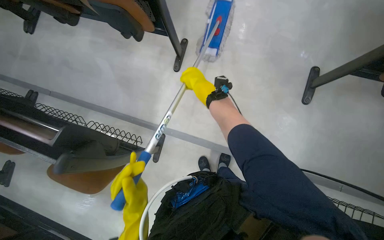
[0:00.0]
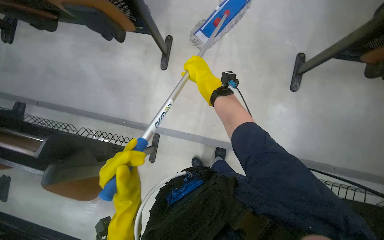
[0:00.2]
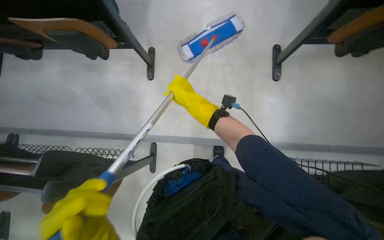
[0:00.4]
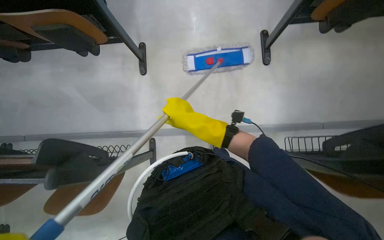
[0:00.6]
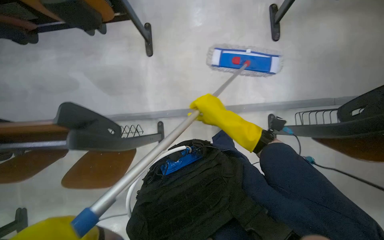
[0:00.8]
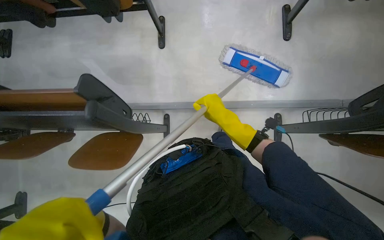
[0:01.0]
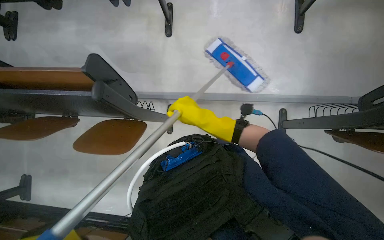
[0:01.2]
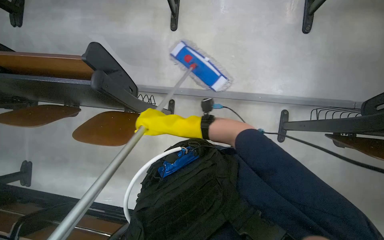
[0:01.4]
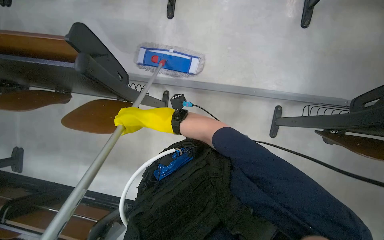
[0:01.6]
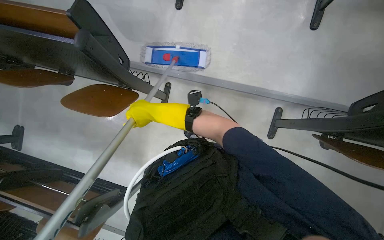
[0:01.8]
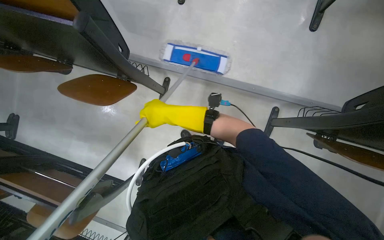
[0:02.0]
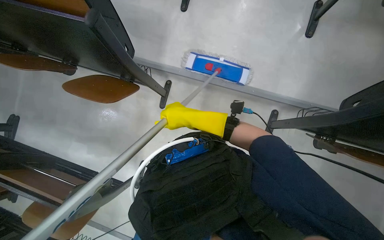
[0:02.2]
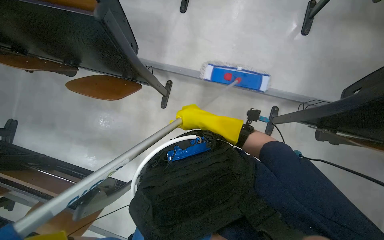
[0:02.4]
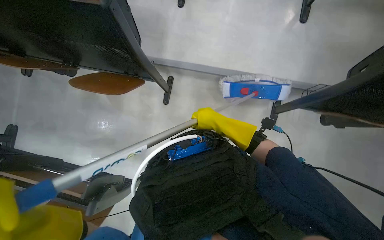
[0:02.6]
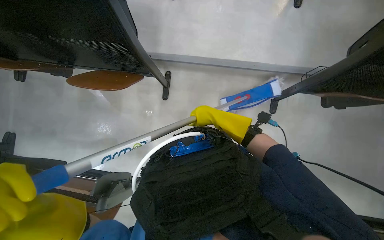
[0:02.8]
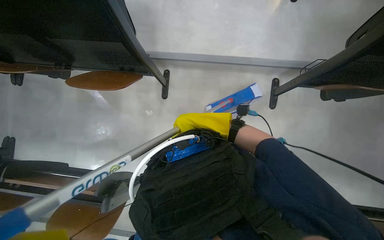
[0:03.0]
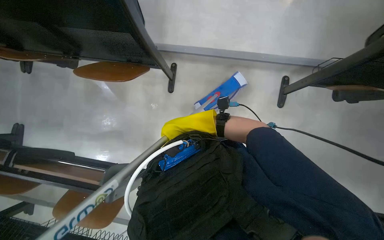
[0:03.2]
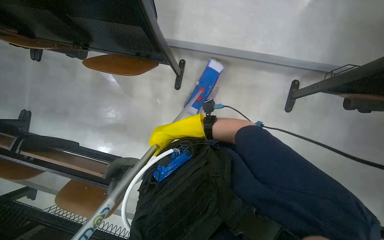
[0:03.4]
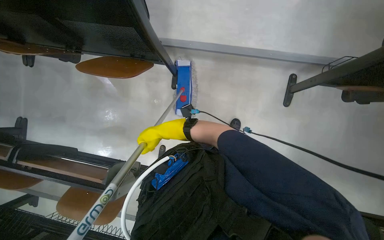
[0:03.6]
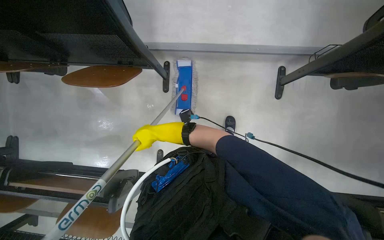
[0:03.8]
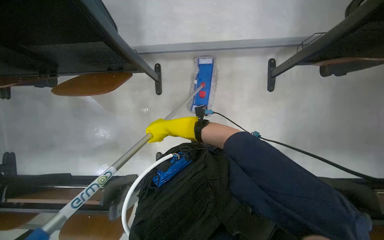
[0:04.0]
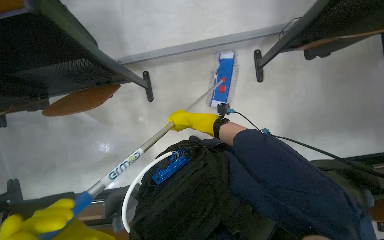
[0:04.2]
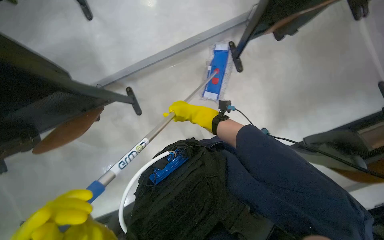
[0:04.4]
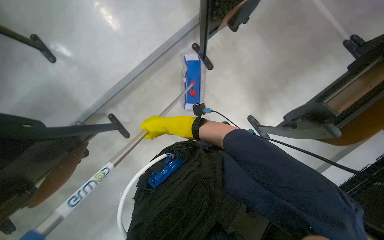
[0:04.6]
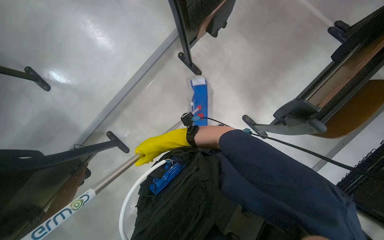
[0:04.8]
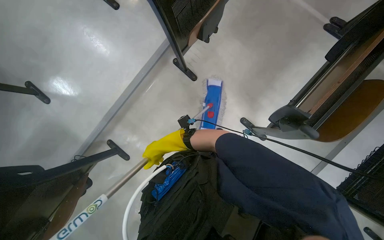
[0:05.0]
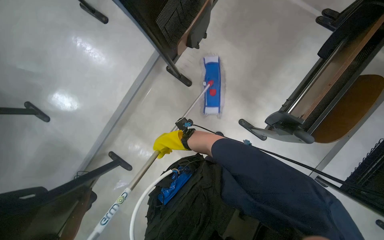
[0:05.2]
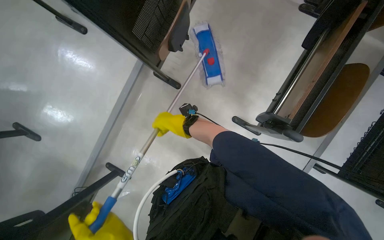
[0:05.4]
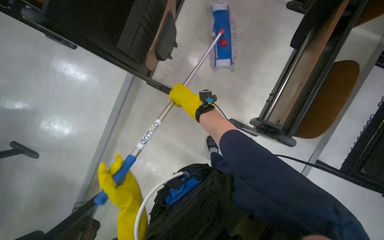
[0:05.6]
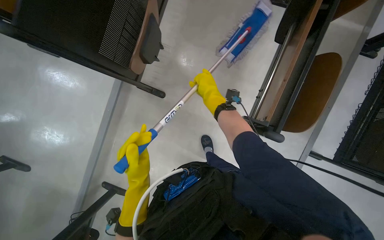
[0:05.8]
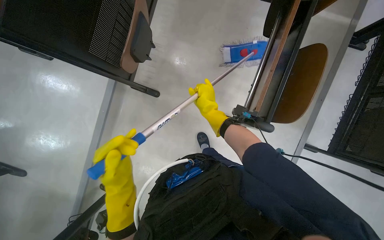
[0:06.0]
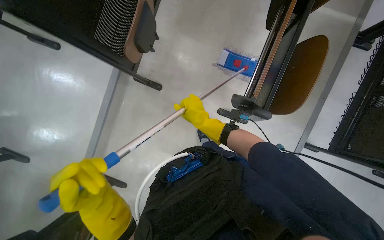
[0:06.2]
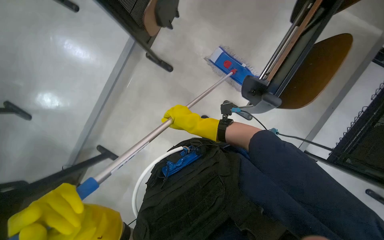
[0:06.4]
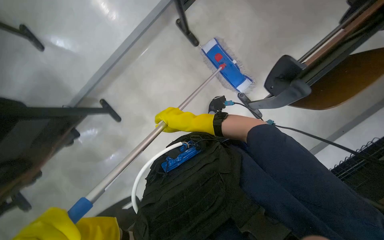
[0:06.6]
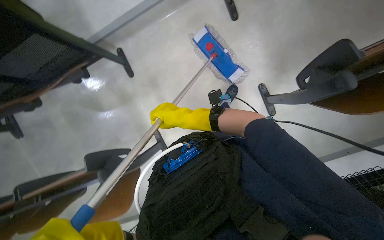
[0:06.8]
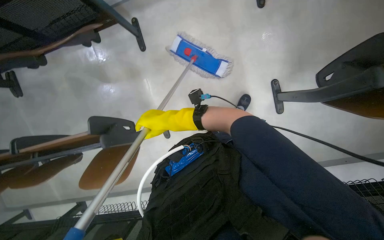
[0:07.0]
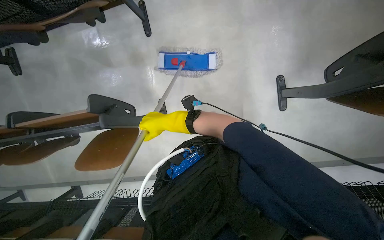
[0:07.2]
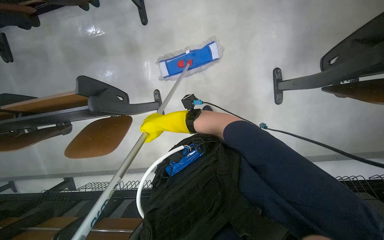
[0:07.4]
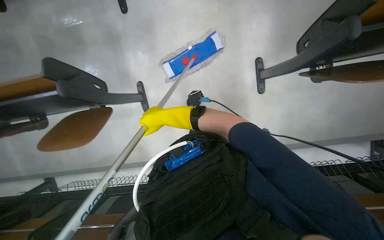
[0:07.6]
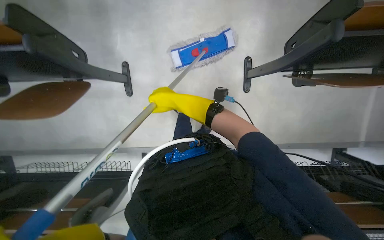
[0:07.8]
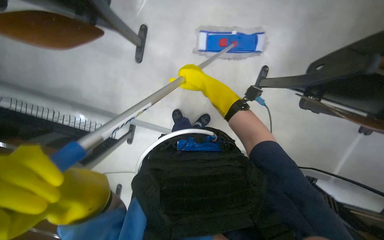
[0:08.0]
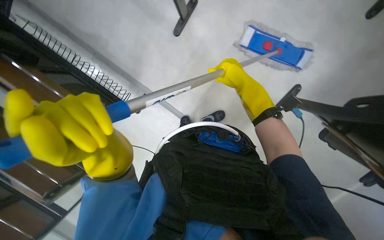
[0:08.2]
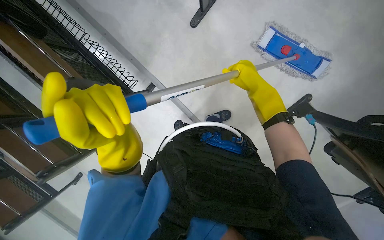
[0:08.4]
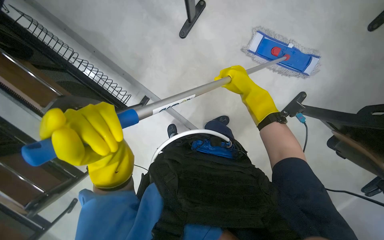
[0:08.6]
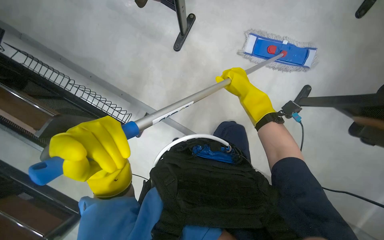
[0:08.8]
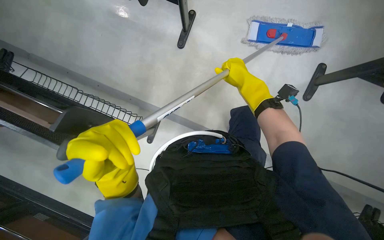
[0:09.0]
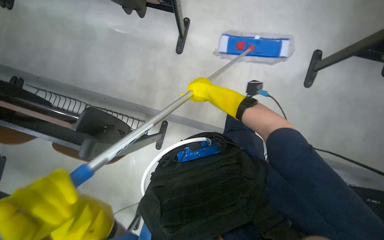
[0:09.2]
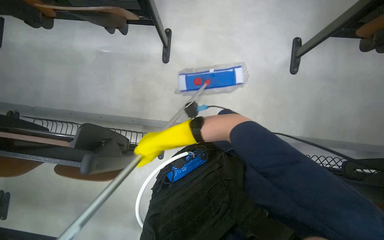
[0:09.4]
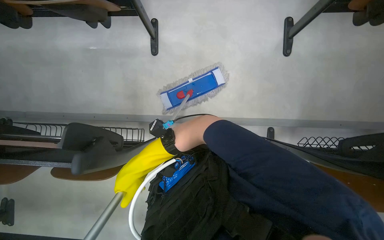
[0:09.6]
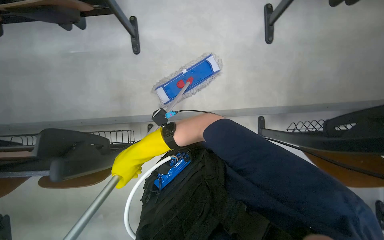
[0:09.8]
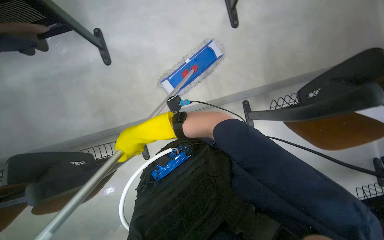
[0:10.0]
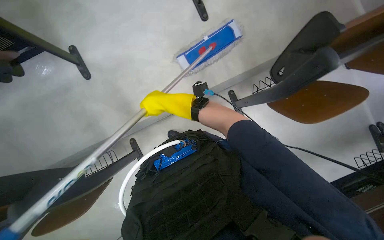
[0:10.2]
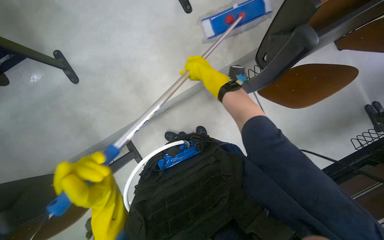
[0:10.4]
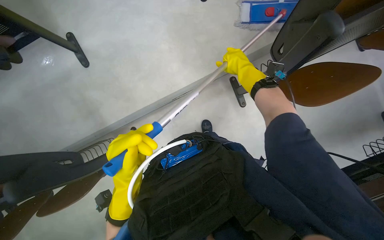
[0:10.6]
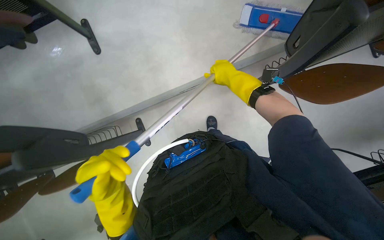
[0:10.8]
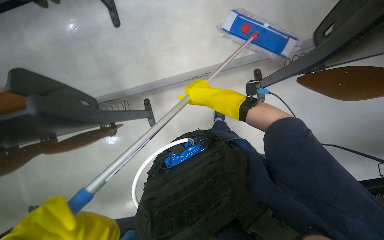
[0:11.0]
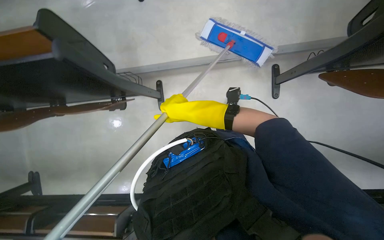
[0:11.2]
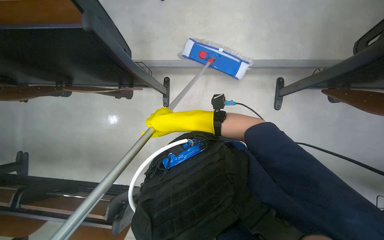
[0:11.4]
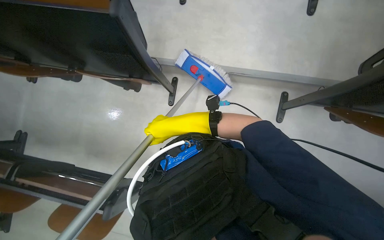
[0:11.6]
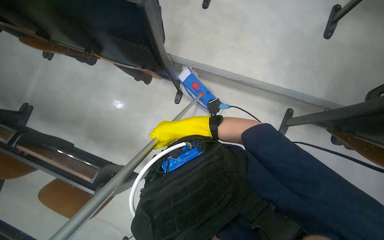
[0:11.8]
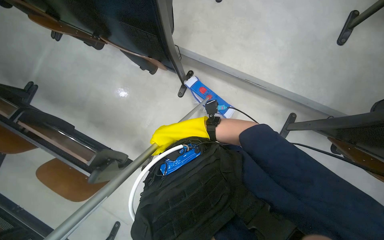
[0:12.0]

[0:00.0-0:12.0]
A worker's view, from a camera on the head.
Job: mopping floor.
The whole recording: Mopping floor with flat mop. The worker mops the floor with a flat mop.
0:00.0 to 0:01.6: The right hand moves down the picture, some 40 cm.
0:01.6 to 0:03.0: The right hand is displaced to the right by some 15 cm.
0:03.0 to 0:04.4: The scene rotates counterclockwise by about 30 degrees.
0:04.4 to 0:06.0: The scene rotates counterclockwise by approximately 45 degrees.
0:07.6 to 0:09.0: The wearer moves about 50 cm. The scene turns some 30 degrees clockwise in the picture.

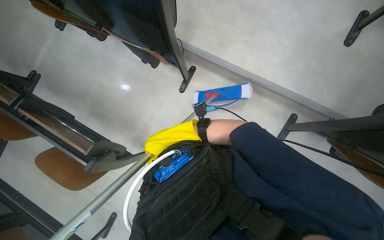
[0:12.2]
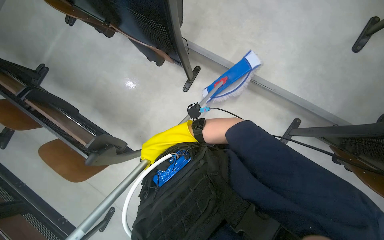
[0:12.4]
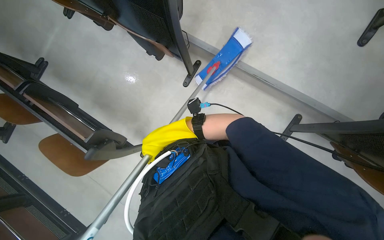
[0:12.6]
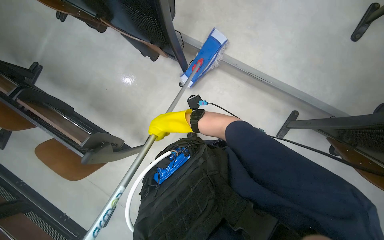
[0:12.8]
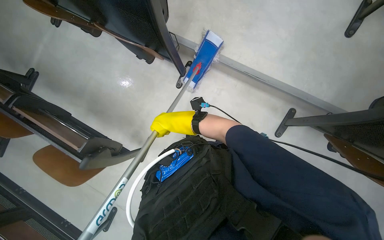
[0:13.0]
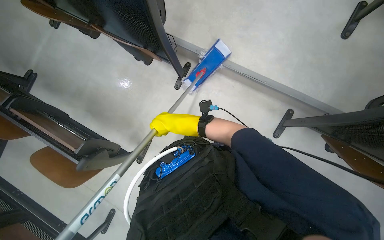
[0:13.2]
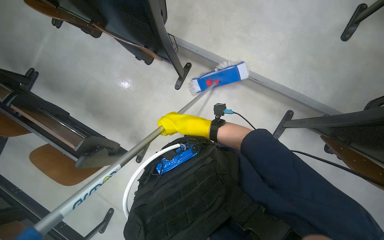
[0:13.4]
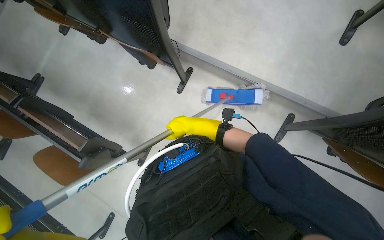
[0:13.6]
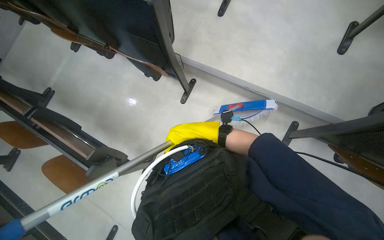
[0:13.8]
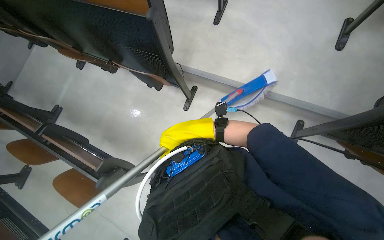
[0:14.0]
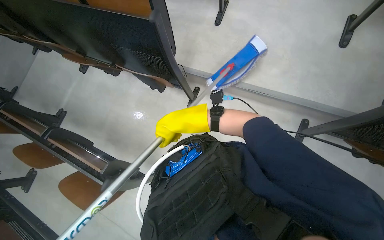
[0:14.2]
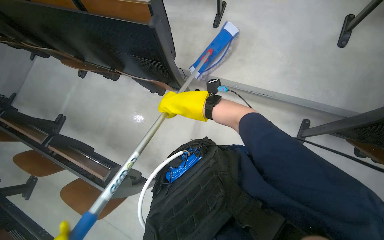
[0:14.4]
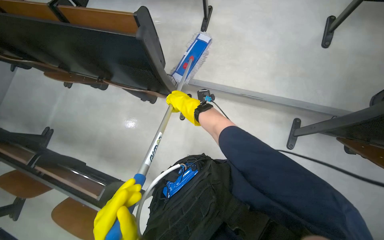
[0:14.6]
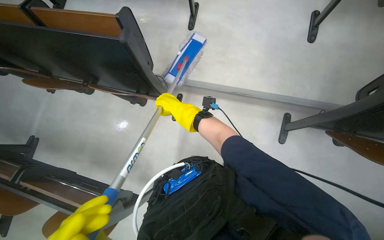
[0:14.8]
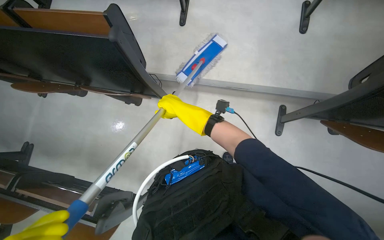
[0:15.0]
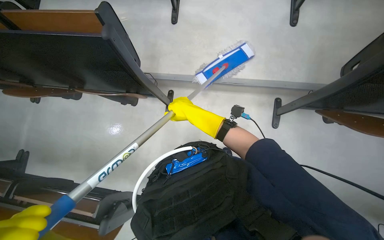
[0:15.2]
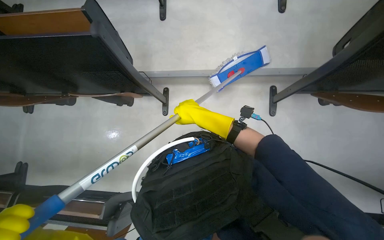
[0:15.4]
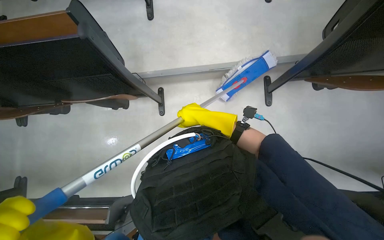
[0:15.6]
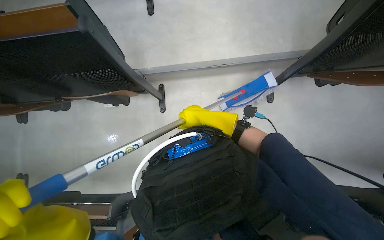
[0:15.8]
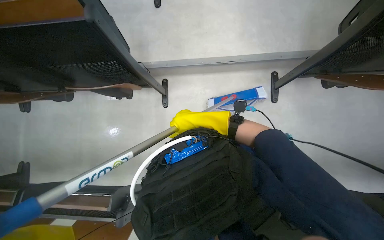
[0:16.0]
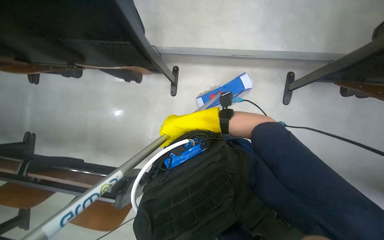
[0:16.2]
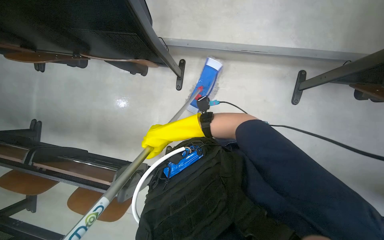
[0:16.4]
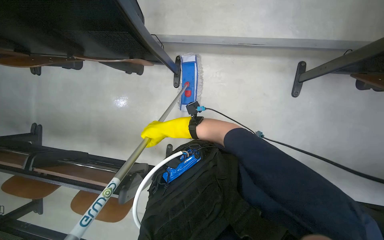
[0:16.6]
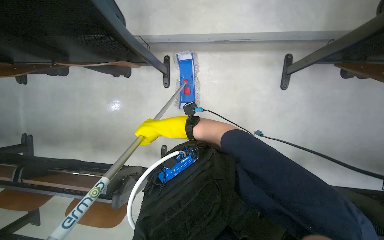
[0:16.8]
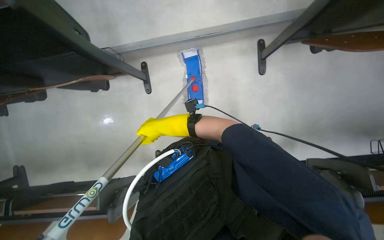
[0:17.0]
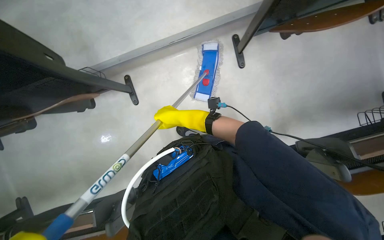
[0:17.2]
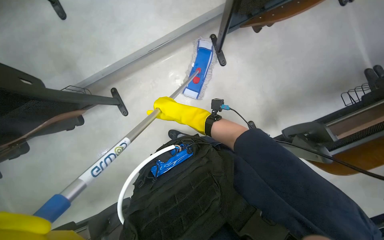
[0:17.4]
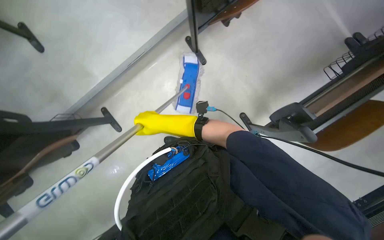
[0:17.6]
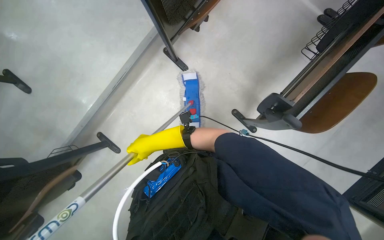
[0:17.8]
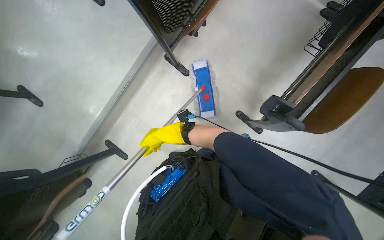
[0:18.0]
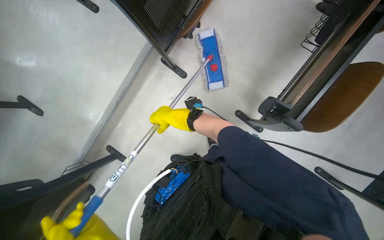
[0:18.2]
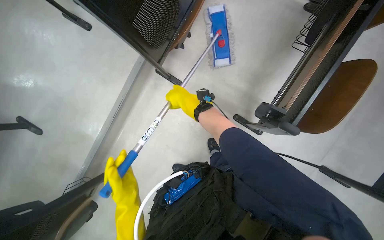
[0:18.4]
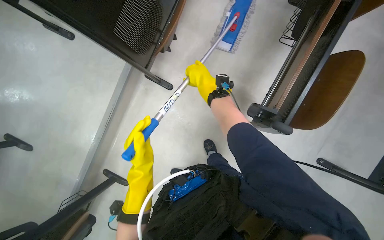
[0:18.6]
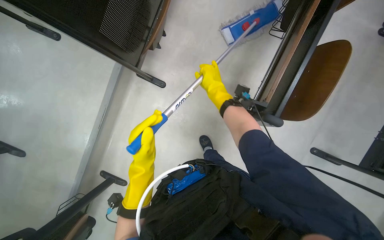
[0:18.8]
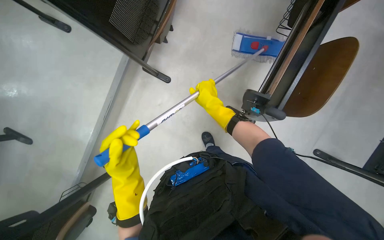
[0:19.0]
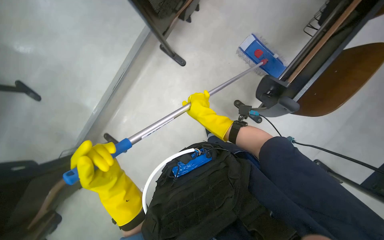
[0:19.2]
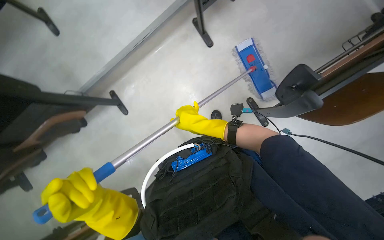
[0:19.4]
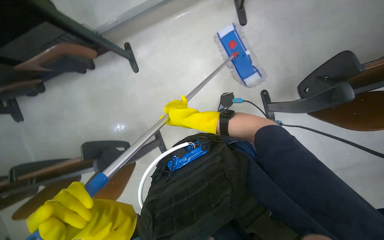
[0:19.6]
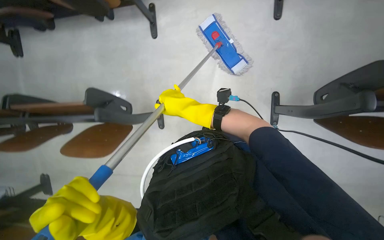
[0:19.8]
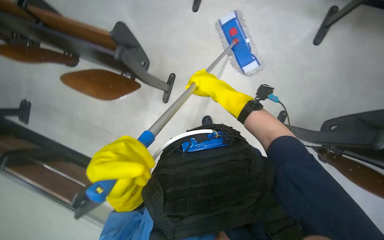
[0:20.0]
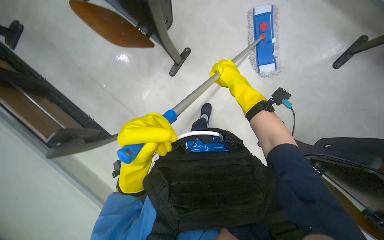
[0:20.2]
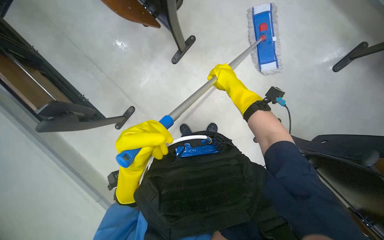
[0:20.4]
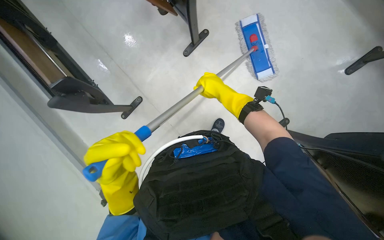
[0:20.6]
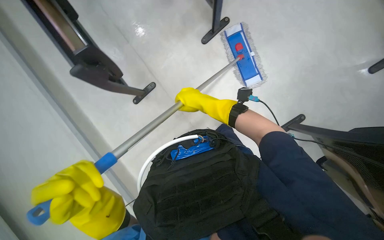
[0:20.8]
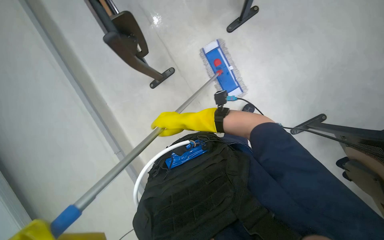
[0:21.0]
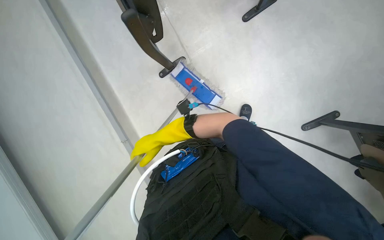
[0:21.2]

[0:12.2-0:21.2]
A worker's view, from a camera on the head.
Job: mopping floor.
The whole recording: Mopping floor with flat mop. The worker mops the floor with a flat mop.
0:12.2 to 0:13.8: The right hand is displaced to the right by about 15 cm.
0:13.8 to 0:15.2: The right hand shifts about 15 cm up the picture, and reaches some 10 cm nearer to the camera, then returns.
0:15.2 to 0:16.6: The wearer looks approximately 10 degrees further downward. The right hand shifts roughly 30 cm down the picture, farther from the camera and to the left.
0:16.6 to 0:18.2: The camera is carried some 60 cm. The scene turns some 60 degrees counterclockwise in the picture.
0:18.2 to 0:19.8: The right hand shifts roughly 10 cm to the right.
